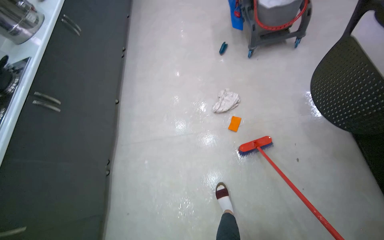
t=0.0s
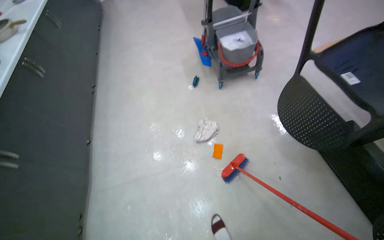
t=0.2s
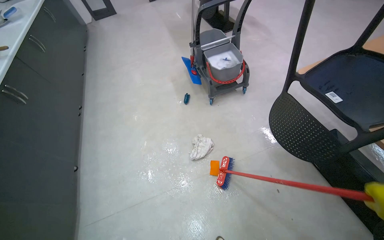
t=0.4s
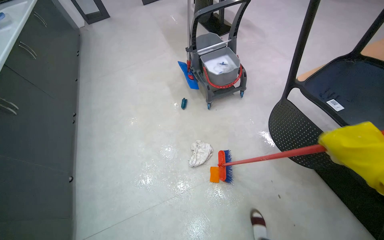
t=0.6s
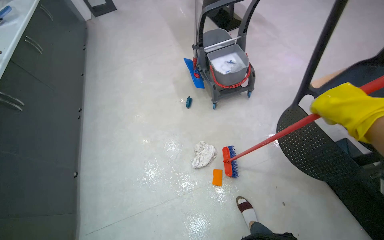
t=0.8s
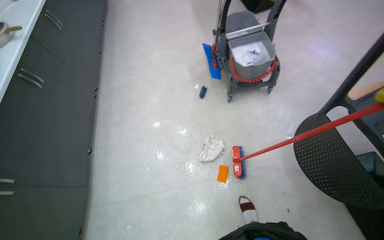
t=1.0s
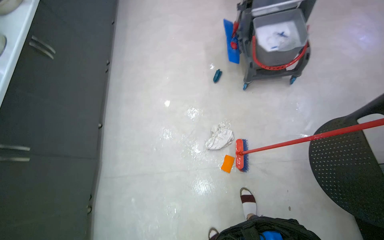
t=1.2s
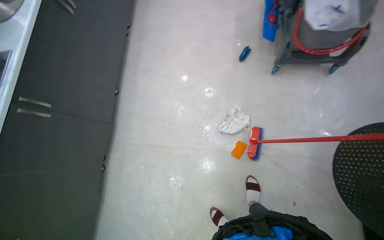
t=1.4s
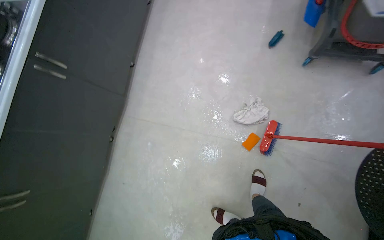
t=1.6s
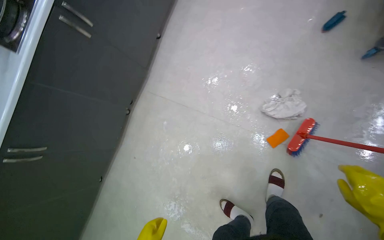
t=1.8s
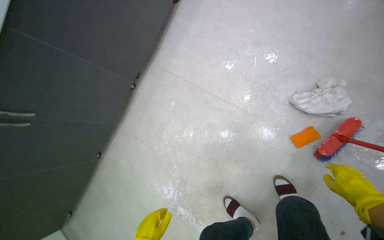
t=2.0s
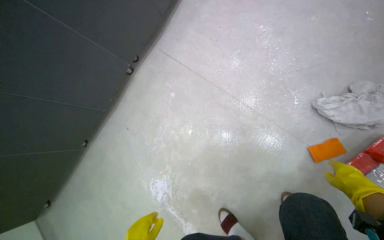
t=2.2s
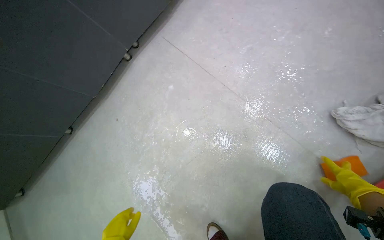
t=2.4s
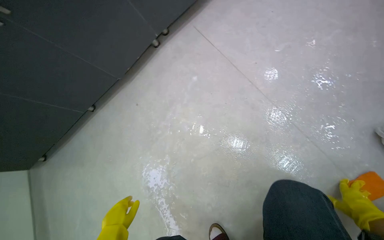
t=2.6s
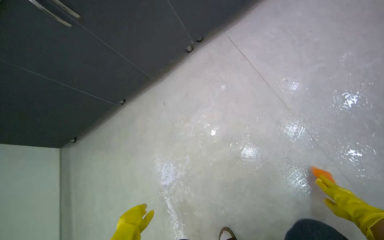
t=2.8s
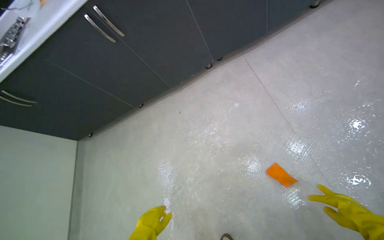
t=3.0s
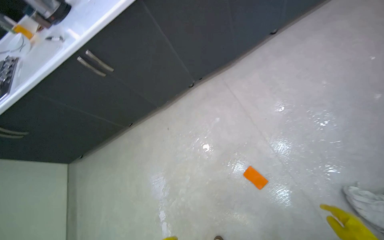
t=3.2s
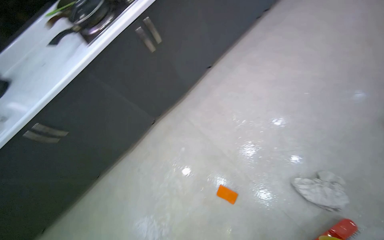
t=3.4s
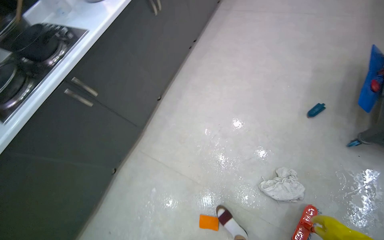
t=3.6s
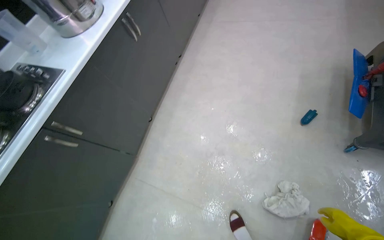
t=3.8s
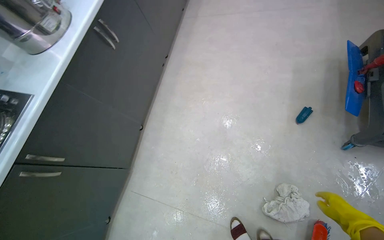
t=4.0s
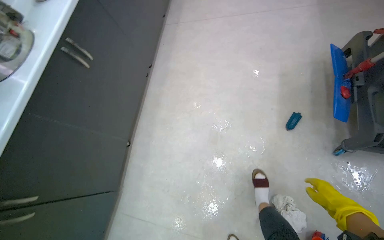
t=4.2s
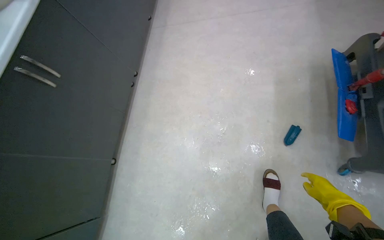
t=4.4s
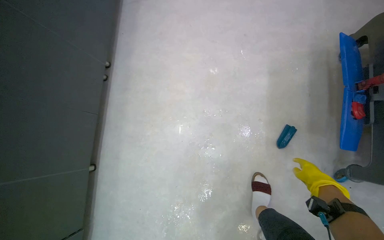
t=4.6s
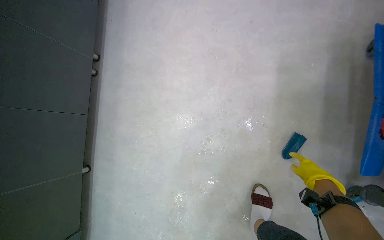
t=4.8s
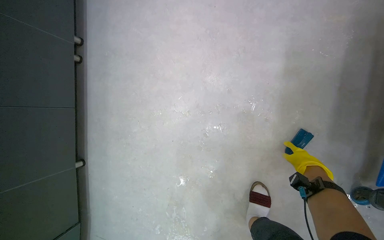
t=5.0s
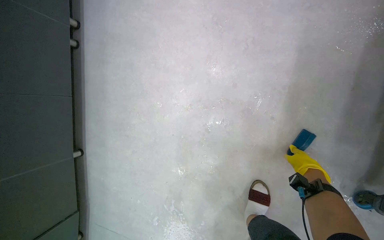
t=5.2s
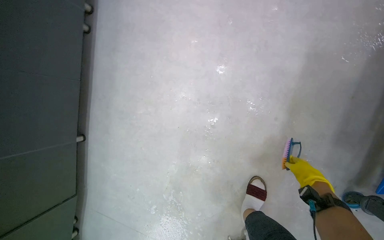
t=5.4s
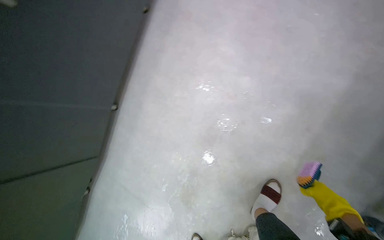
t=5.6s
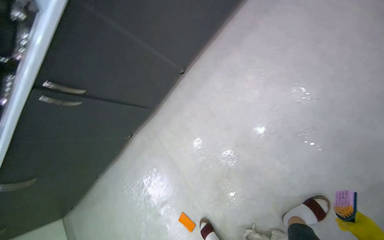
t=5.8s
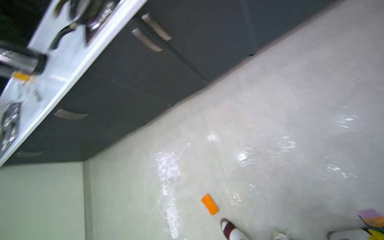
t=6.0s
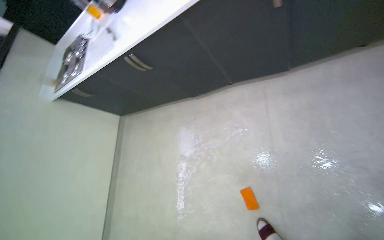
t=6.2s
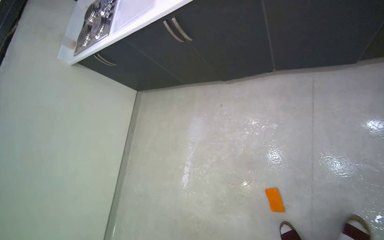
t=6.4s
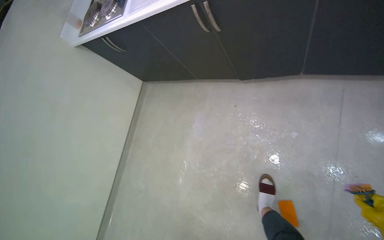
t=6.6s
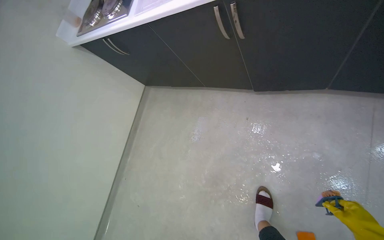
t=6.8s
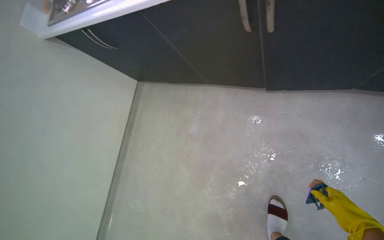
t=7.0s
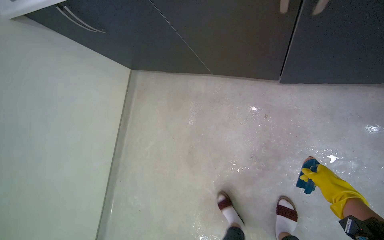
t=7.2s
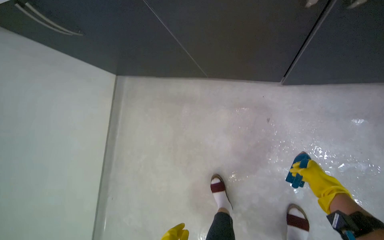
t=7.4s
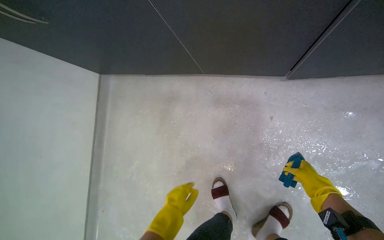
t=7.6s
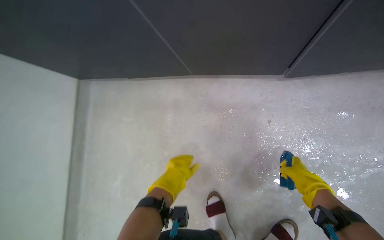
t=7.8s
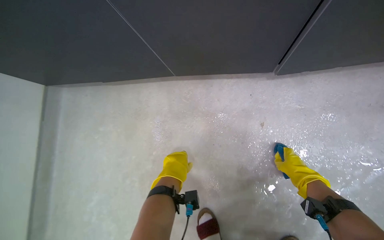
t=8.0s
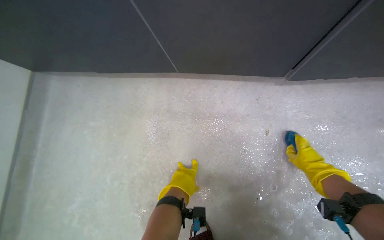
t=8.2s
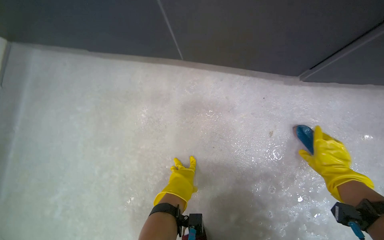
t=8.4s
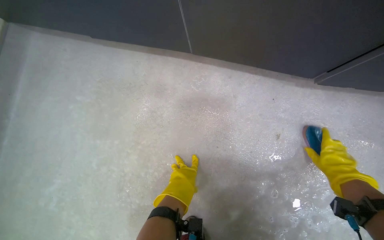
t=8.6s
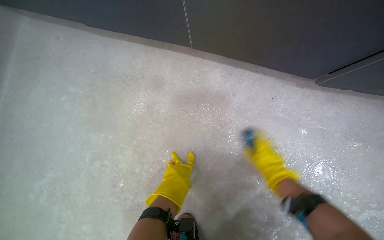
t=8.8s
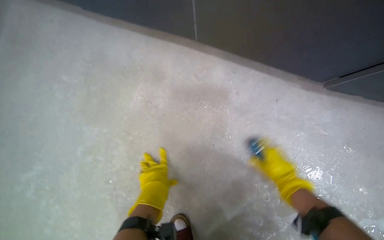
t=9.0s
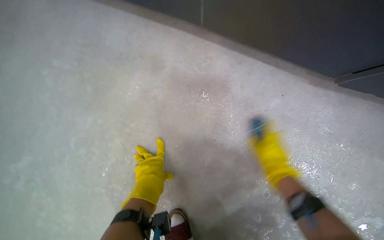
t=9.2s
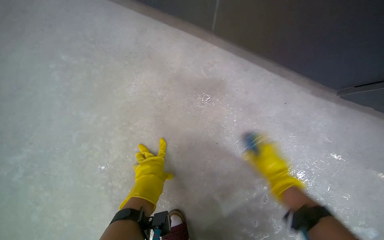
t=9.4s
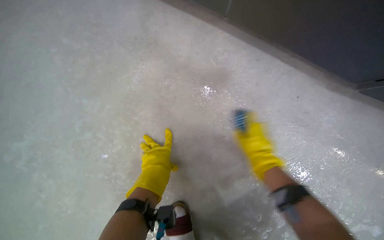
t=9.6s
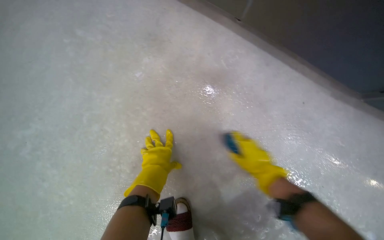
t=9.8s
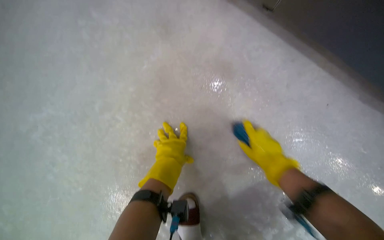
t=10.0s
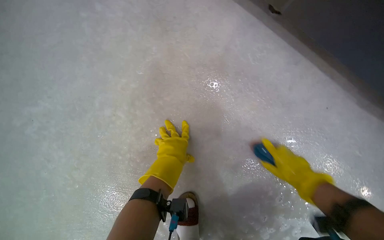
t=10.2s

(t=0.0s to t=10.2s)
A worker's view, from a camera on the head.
Job: mopping floor.
The whole recording: Mopping kitchen floor. The worker mops the kitchen floor with a flat mop, periodically cleaning the mop head in a bucket.
t=1.4s - t=3.0s: The wearer moves approximately 50 cm. The head rotates approximately 65 degrees to the left. The view tilts some 15 degrees downward.
t=3.0s - t=4.4s: The camera is carried approximately 90 cm. The wearer looks about 65 degrees further to the right. The camera pitches upward, by roughly 15 degrees.
t=4.4s - t=5.8s: The wearer's head swings roughly 40 degrees to the left. The wearer looks about 25 degrees further downward.
t=5.8s - t=7.2s: The head travels approximately 1.5 m. The view tips downward by about 30 degrees. The scene turns approximately 45 degrees clockwise in the picture.
t=7.2s - t=8.8s: The head travels approximately 50 cm. The camera is aimed roughly 20 degrees further to the right.
t=8.8s - t=10.2s: The right hand moves roughly 15 cm to the left and comes back.

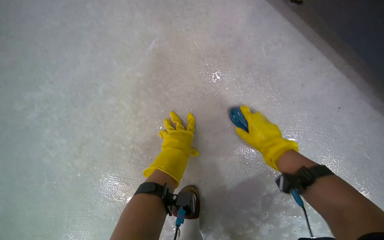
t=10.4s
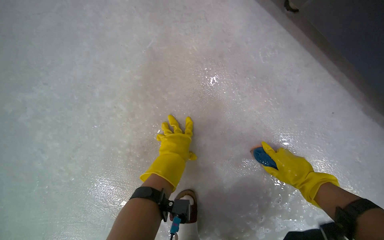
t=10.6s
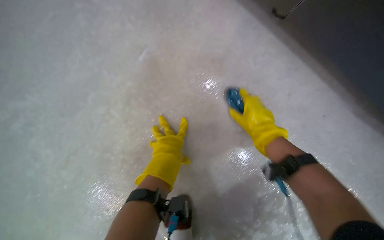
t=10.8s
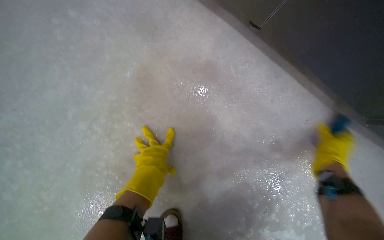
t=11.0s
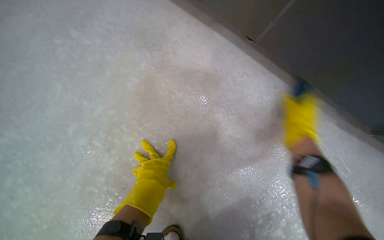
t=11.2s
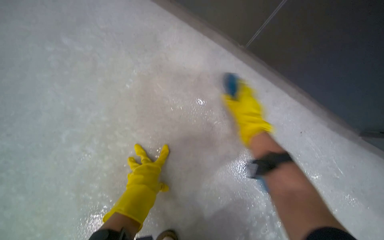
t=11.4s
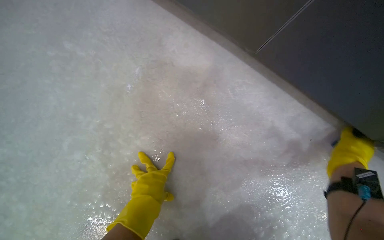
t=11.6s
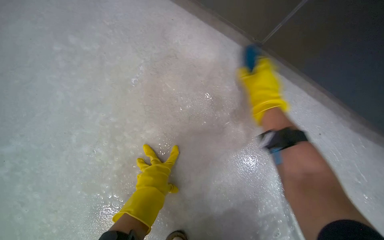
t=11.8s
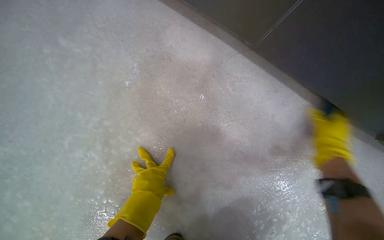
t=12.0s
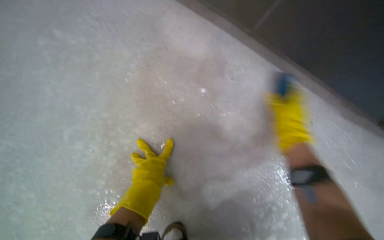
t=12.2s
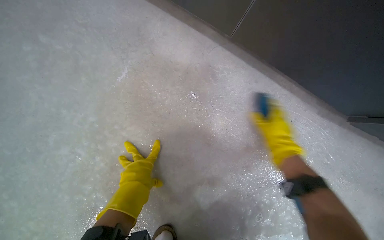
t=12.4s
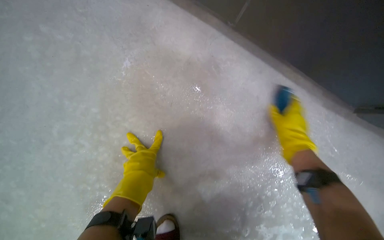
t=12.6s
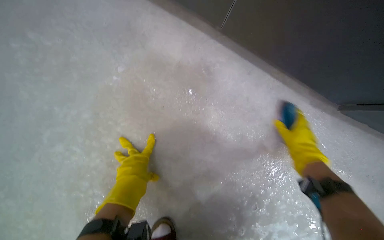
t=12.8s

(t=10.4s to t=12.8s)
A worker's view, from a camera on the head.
Job: mopping floor.
The whole recording: Mopping kitchen floor. The worker mops the kitchen floor with a flat mop, periodically cleaning the mop head in a bucket.
t=10.4s - t=11.6s: The wearer looks some 15 degrees further upward. The right hand goes approximately 20 cm to the right, up the picture and nearer to the camera.

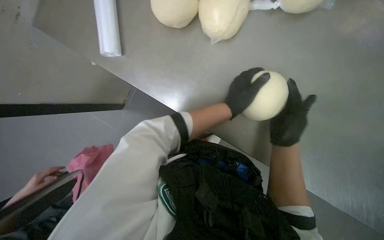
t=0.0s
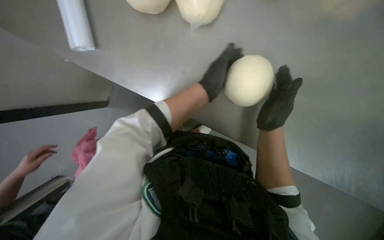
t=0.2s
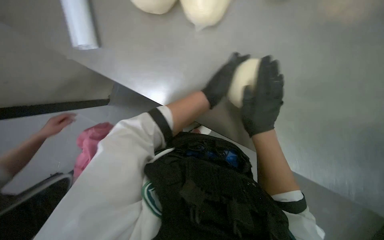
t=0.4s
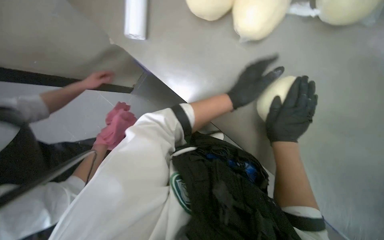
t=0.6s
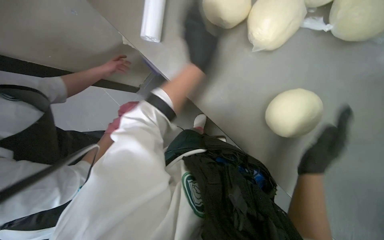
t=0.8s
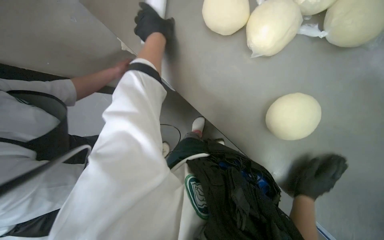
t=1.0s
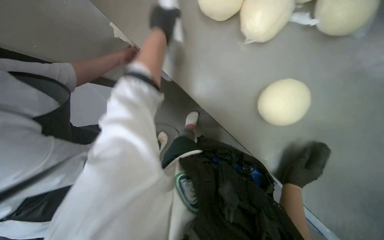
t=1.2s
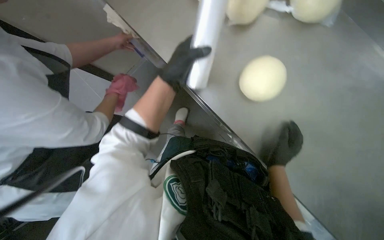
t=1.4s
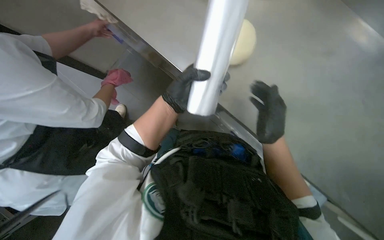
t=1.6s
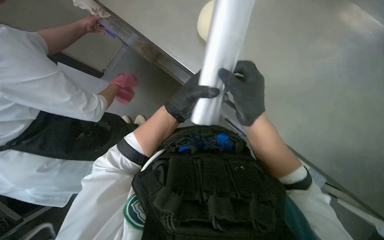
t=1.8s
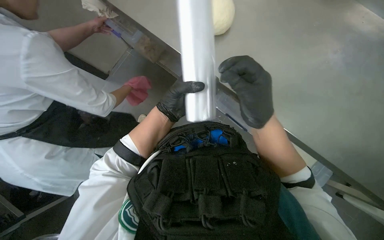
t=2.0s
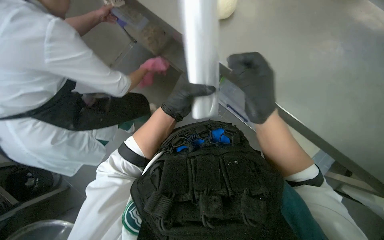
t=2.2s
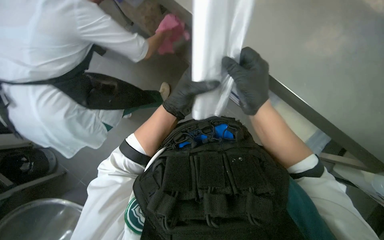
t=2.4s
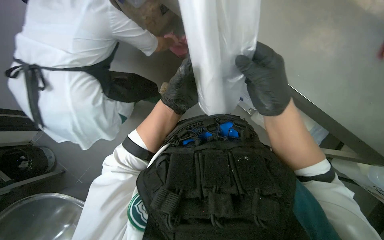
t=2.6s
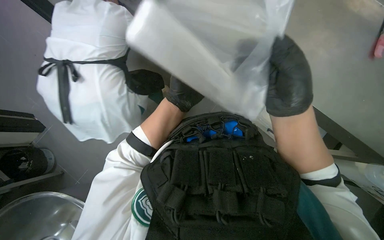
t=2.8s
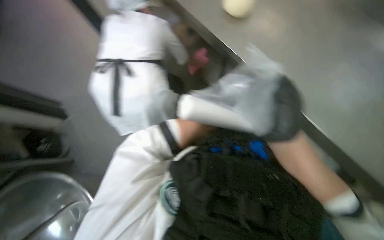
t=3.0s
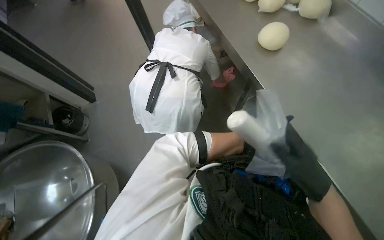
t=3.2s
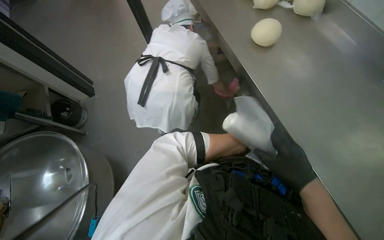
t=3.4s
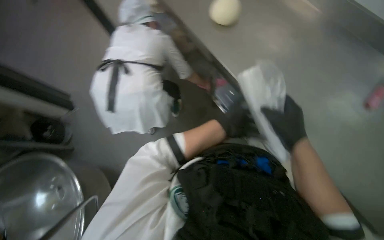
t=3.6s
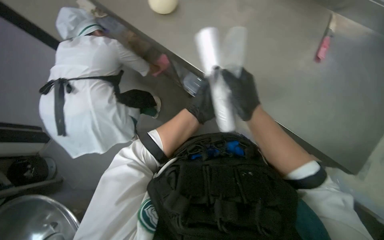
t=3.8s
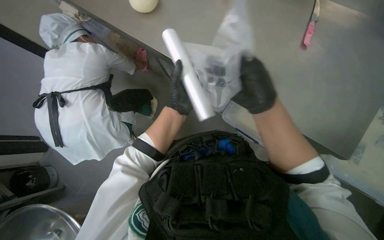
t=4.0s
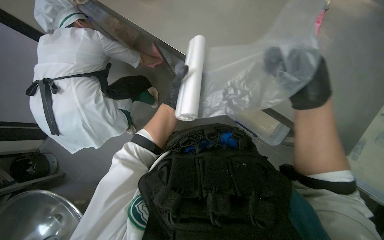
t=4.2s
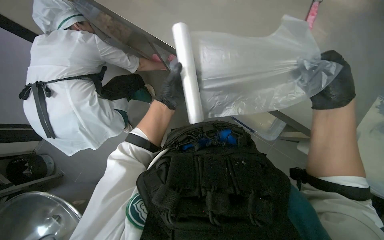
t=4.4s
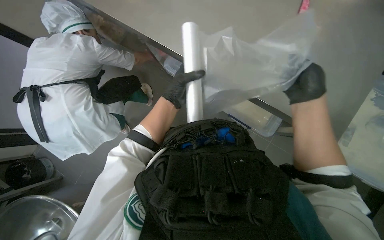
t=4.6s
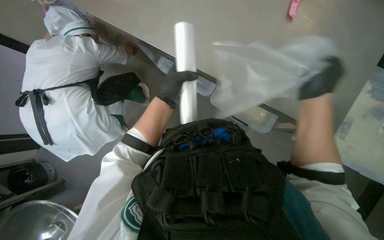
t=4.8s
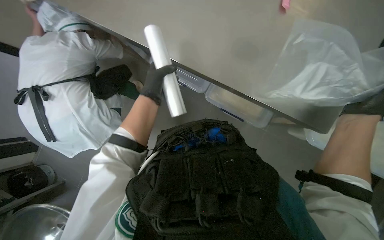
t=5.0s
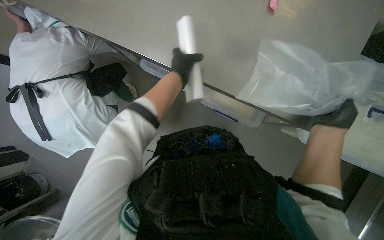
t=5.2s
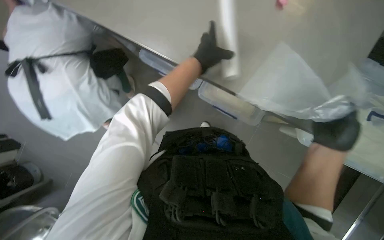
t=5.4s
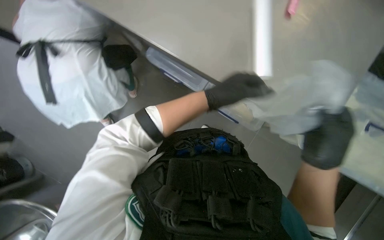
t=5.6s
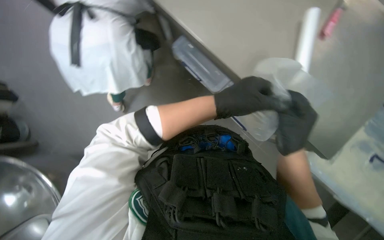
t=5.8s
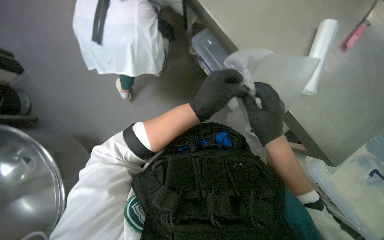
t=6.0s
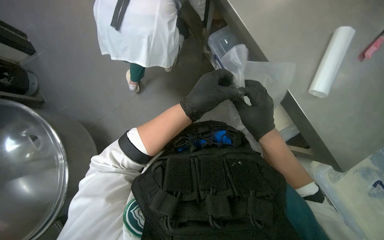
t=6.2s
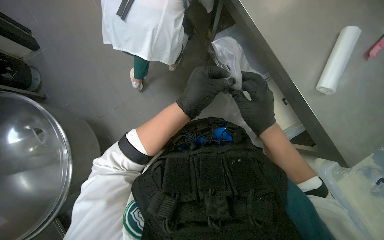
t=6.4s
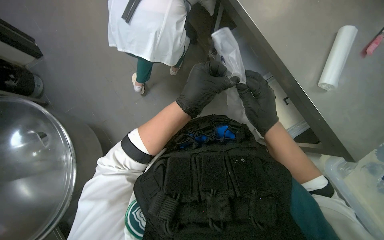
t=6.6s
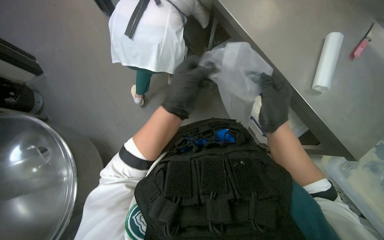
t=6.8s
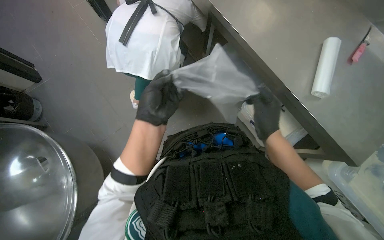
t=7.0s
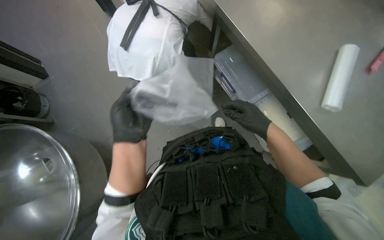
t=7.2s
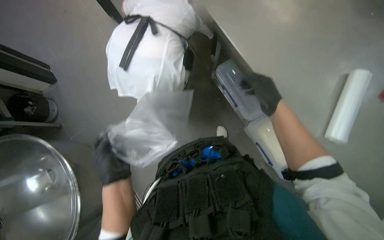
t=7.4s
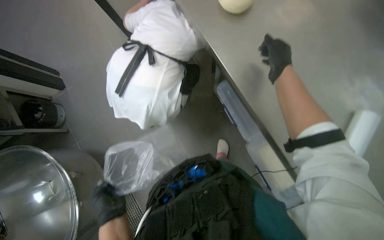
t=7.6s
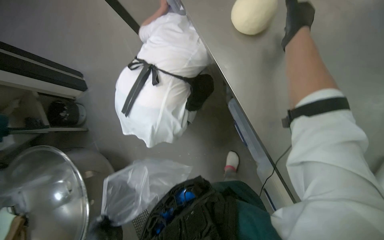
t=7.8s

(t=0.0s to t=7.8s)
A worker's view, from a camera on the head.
Job: preparing food.
The whole recording: Wrapping dough in plastic. The worker tears off plastic wrap and wraps a ball of dough.
t=1.6s - t=3.2s: The wearer's head swings about 20 degrees to the left.
t=3.2s - t=4.6s: The wearer looks some 15 degrees further downward. The scene rotates counterclockwise by approximately 30 degrees.
t=4.6s - t=6.2s: The view tips downward by roughly 15 degrees. The right hand goes roughly 15 cm to the left. Meanwhile the left hand travels to the right and back again, approximately 10 cm each way.
t=6.2s - t=7.8s: The right hand shifts some 50 cm up the picture.
